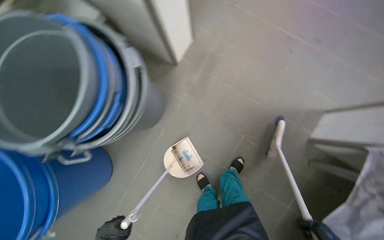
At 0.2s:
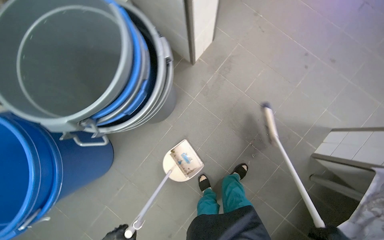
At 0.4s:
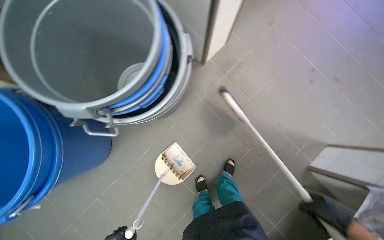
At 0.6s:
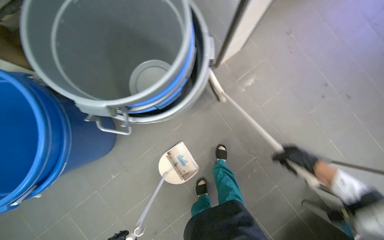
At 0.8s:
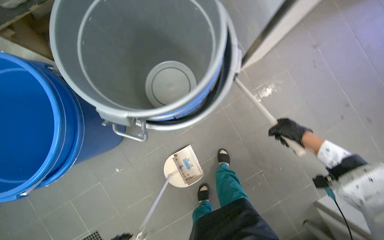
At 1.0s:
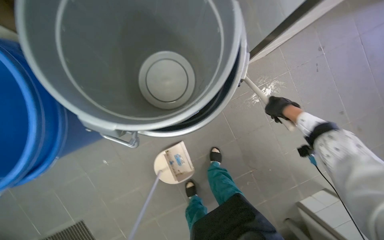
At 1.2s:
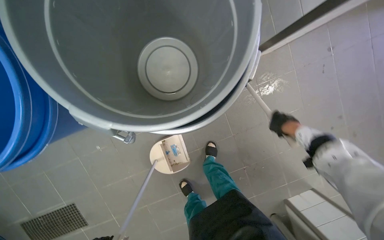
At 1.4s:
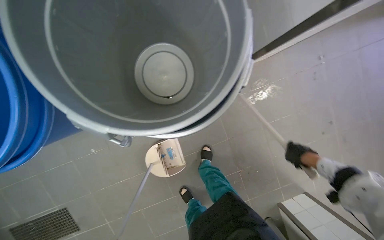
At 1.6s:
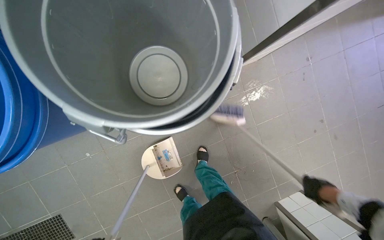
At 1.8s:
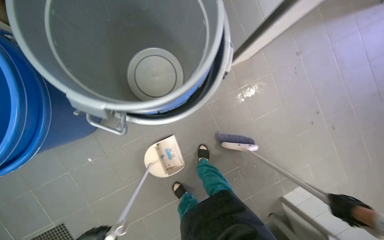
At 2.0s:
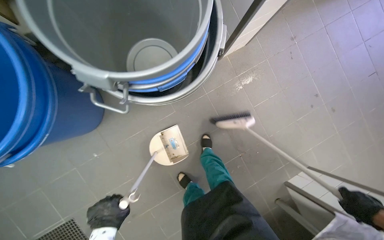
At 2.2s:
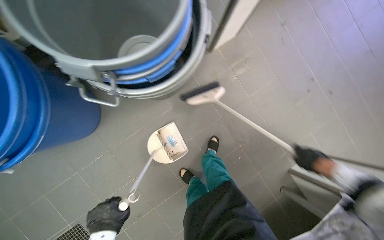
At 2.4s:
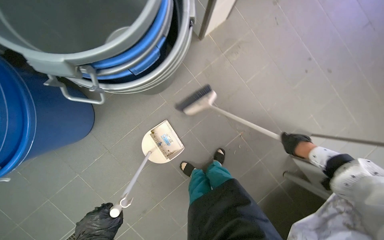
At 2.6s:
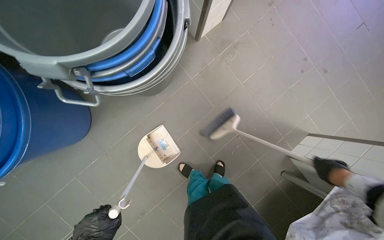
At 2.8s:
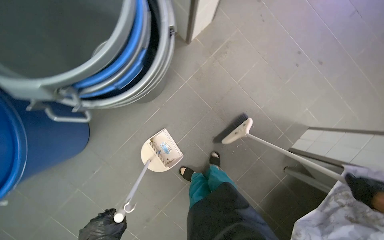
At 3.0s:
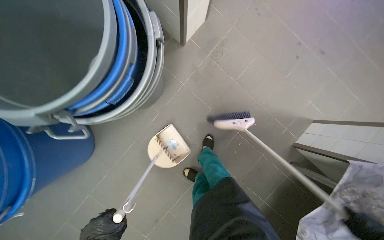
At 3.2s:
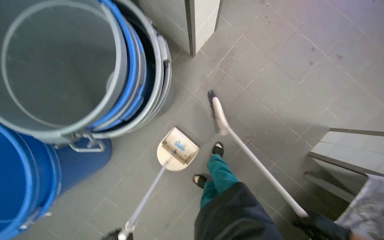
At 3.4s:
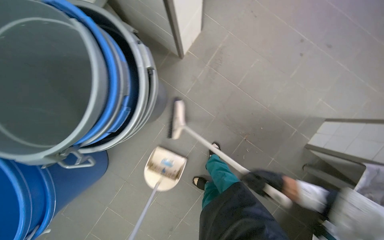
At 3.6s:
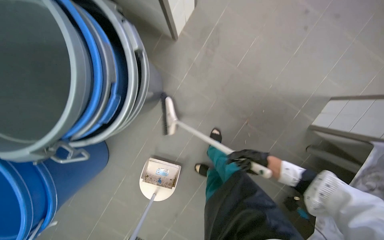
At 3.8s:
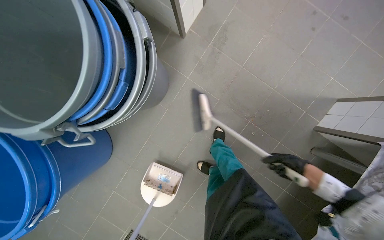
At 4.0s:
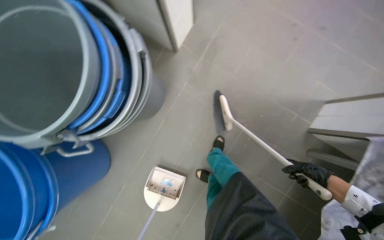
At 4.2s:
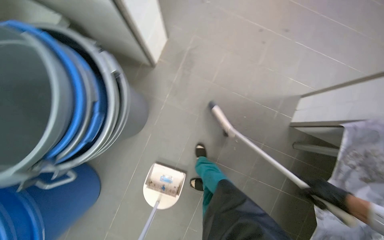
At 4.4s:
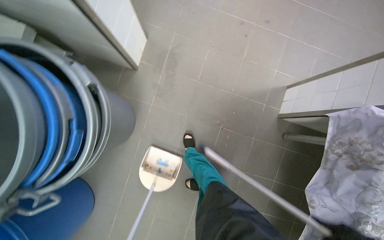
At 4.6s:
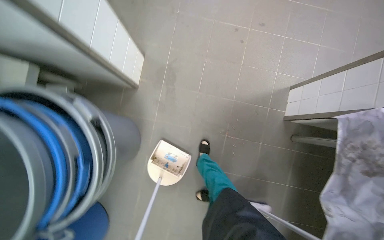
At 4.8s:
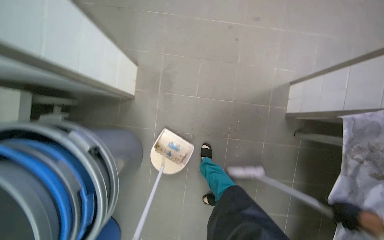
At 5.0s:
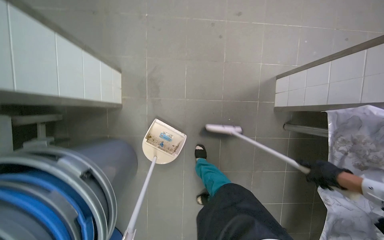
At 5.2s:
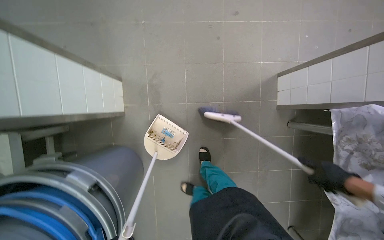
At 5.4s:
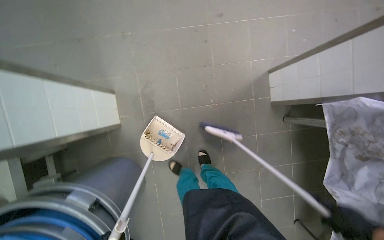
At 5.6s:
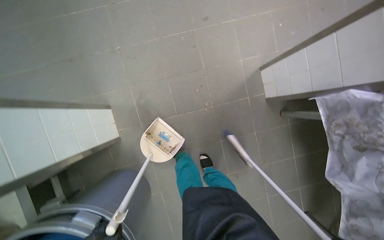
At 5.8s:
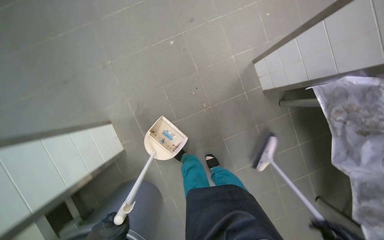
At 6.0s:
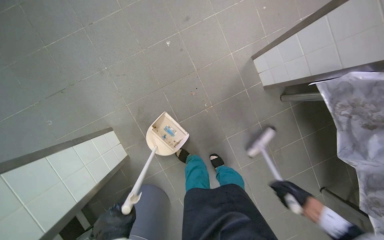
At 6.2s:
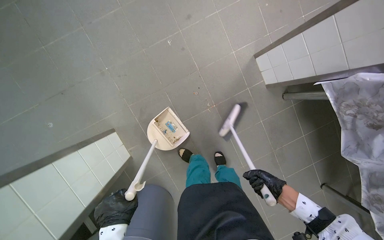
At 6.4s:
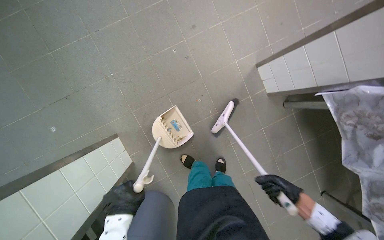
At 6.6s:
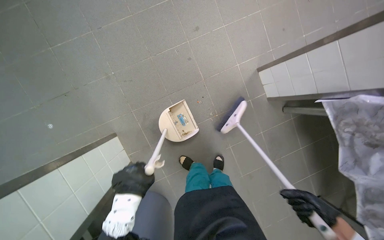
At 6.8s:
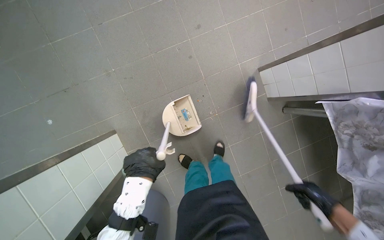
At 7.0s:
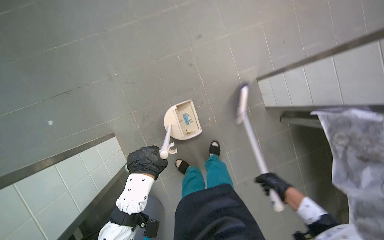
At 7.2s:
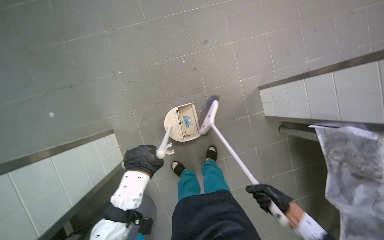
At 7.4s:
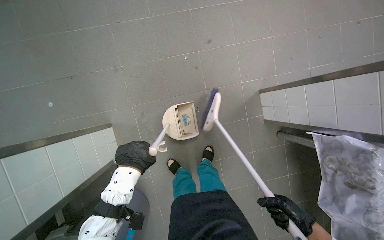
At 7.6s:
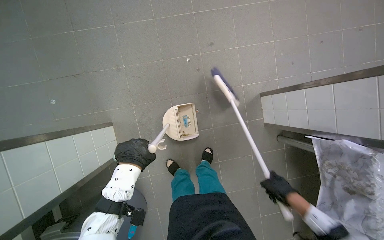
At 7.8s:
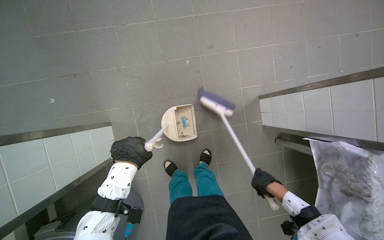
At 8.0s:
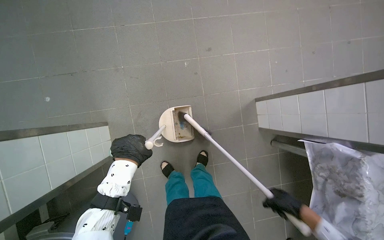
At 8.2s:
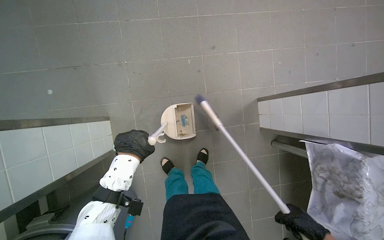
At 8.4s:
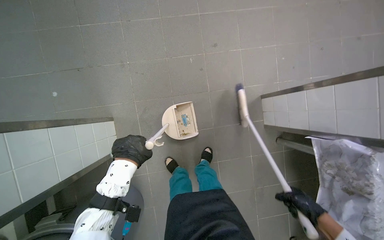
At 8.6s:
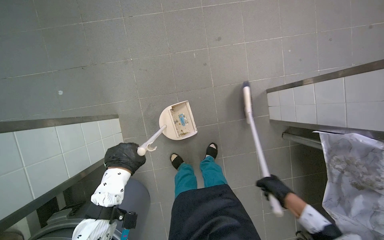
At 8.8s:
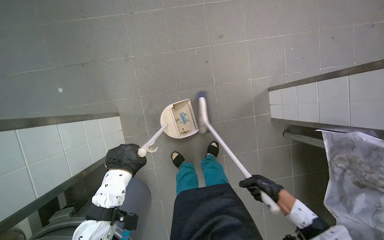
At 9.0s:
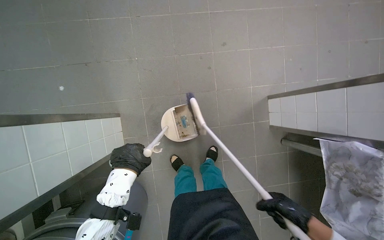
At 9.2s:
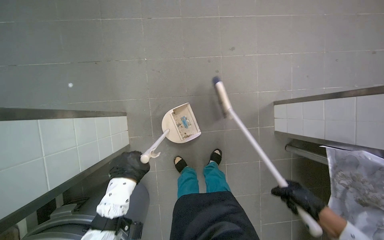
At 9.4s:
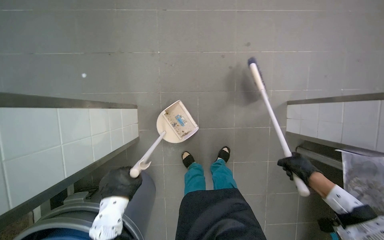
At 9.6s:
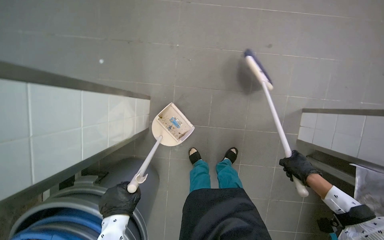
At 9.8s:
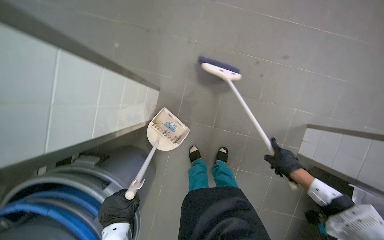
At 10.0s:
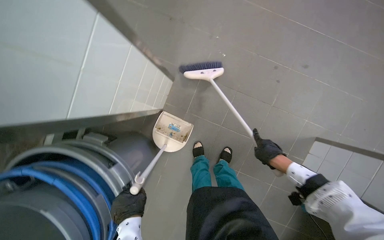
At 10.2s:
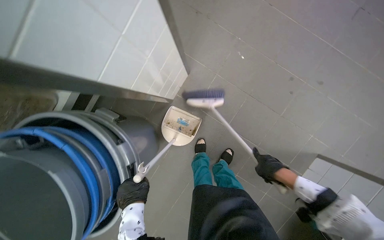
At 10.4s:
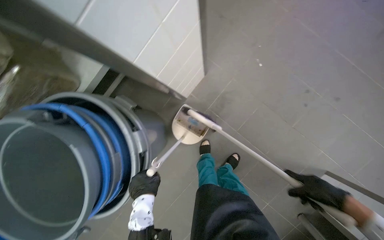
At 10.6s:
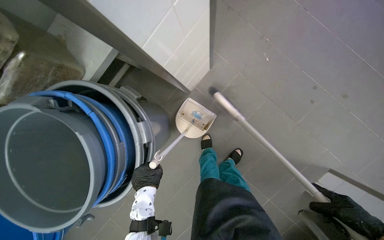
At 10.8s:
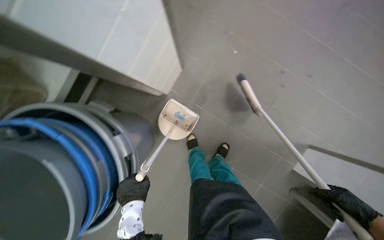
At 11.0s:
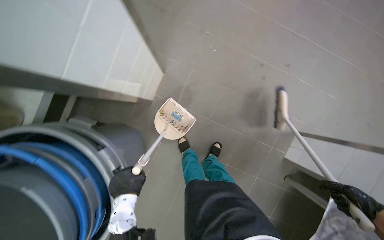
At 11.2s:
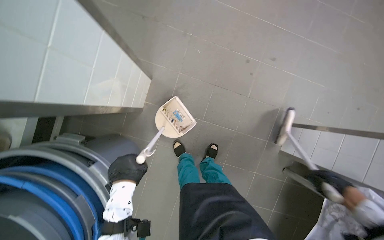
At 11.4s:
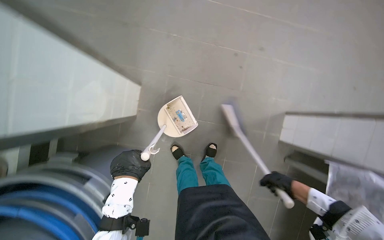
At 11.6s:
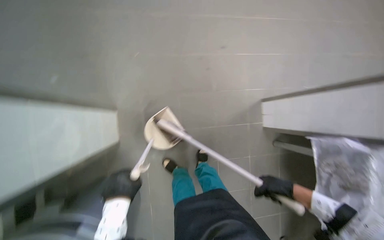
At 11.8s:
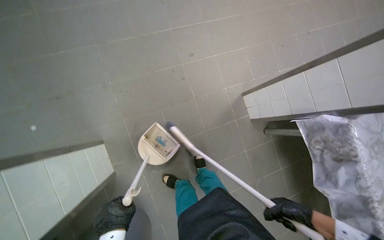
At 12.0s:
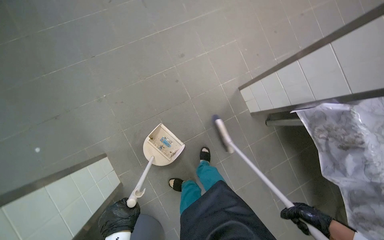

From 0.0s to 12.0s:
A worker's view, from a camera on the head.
Job: sweeping floor.
The whole recording: Sweeping kitchen floor. The worker sweeps the kitchen floor with a broom and dustpan, moving chairs to clean underneath them.
From 0.0s to 1.6s: The wearer moves some 40 cm. The scene turns some 35 degrees clockwise in the picture.
From 1.6s to 3.0s: Everything in view rotates approximately 25 degrees counterclockwise.
From 4.4s to 6.0s: The camera travels approximately 50 cm. The scene rotates counterclockwise by about 45 degrees.
From 7.6s to 9.0s: The right hand goes to the right and returns, some 10 cm each way.
From 9.0s to 10.4s: The scene rotates clockwise by roughly 45 degrees.
From 10.4s to 12.0s: Everything in view rotates about 65 degrees counterclockwise.

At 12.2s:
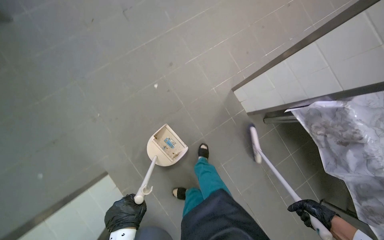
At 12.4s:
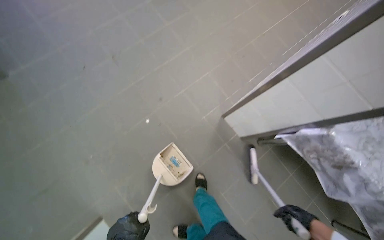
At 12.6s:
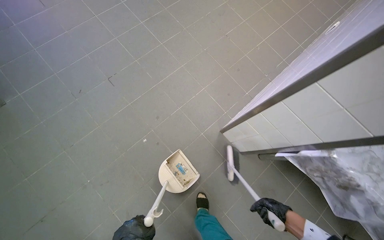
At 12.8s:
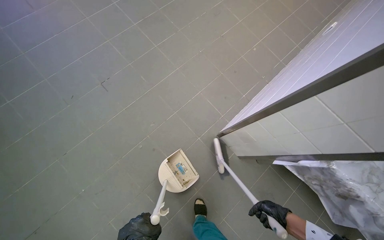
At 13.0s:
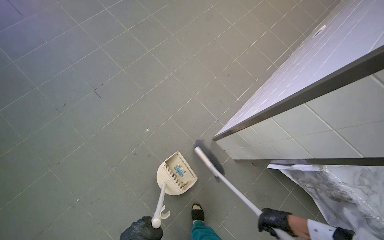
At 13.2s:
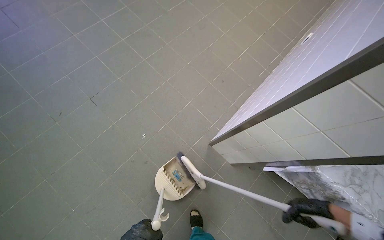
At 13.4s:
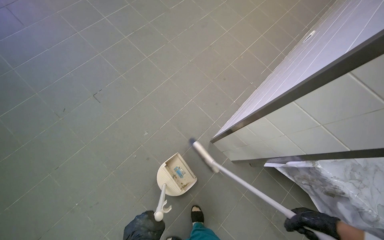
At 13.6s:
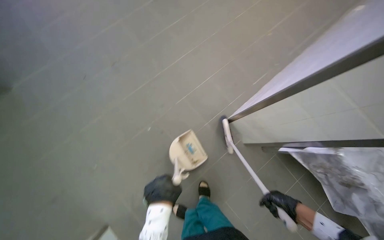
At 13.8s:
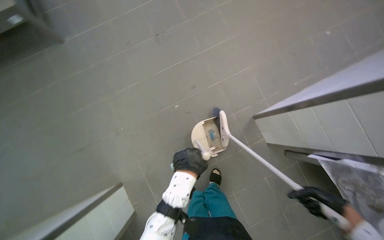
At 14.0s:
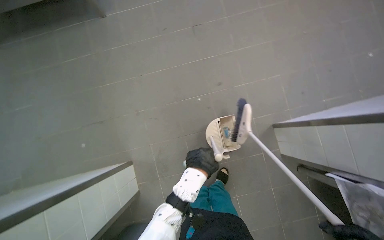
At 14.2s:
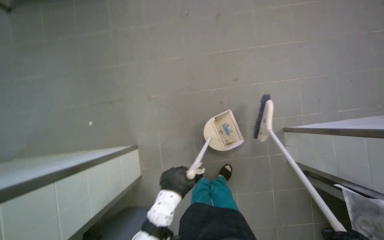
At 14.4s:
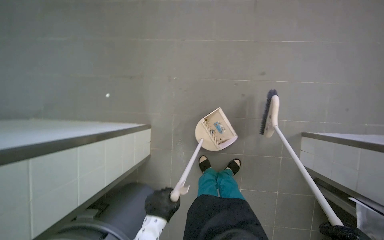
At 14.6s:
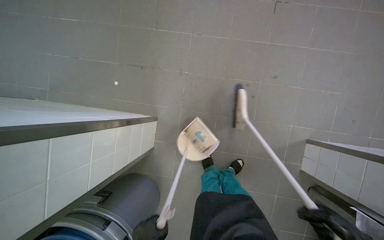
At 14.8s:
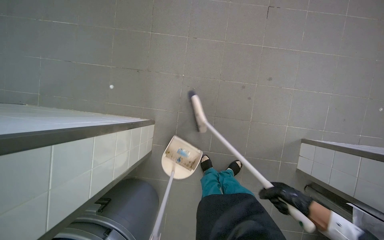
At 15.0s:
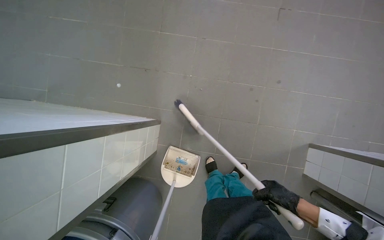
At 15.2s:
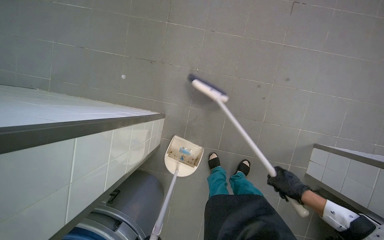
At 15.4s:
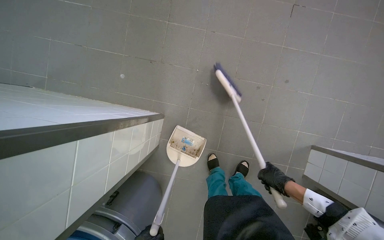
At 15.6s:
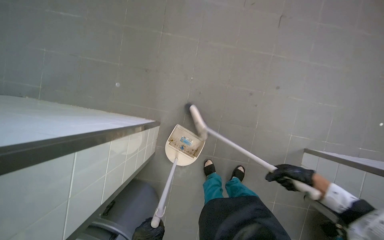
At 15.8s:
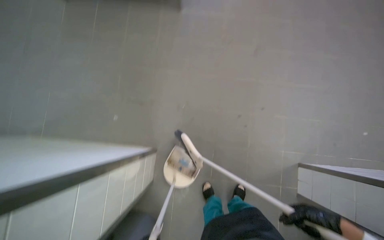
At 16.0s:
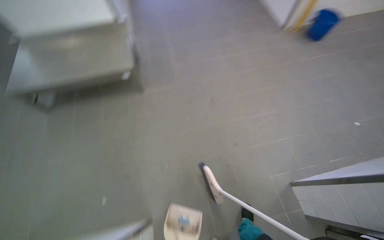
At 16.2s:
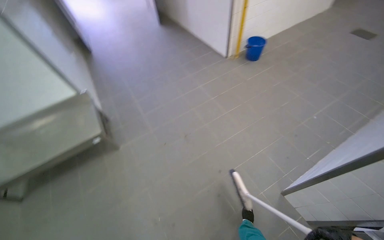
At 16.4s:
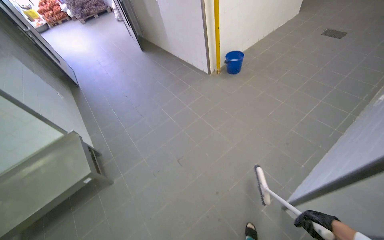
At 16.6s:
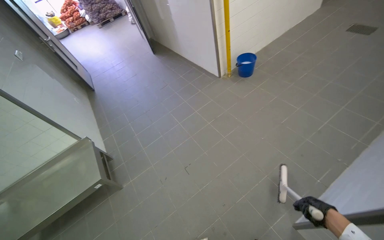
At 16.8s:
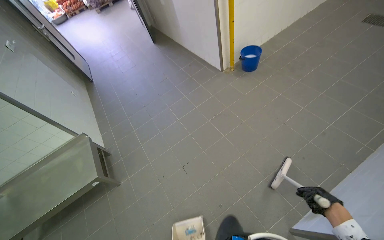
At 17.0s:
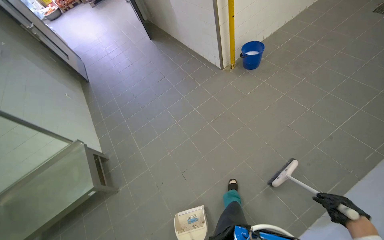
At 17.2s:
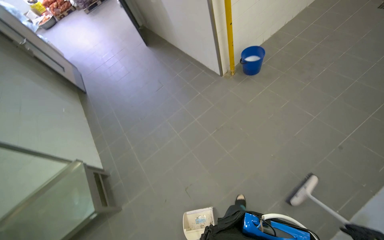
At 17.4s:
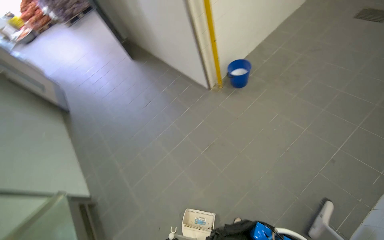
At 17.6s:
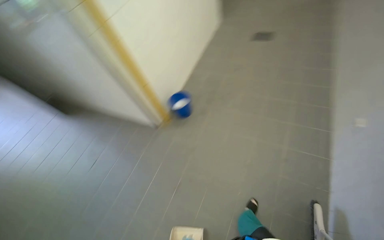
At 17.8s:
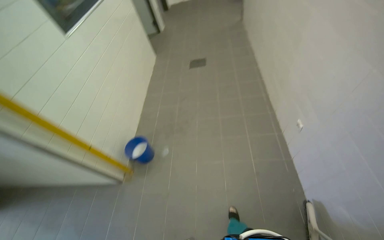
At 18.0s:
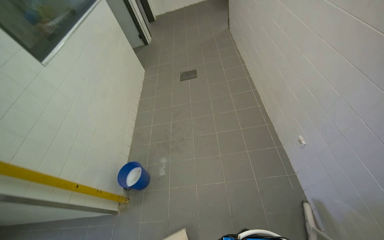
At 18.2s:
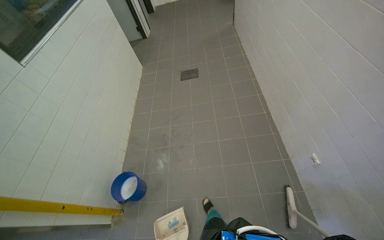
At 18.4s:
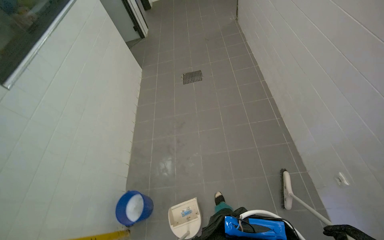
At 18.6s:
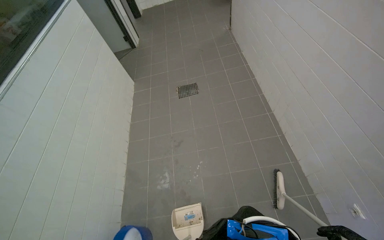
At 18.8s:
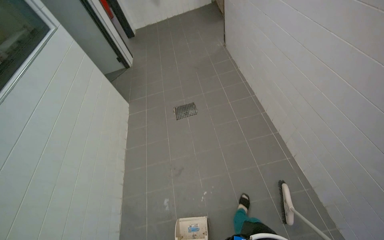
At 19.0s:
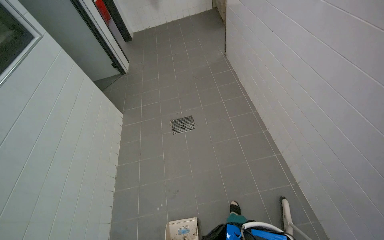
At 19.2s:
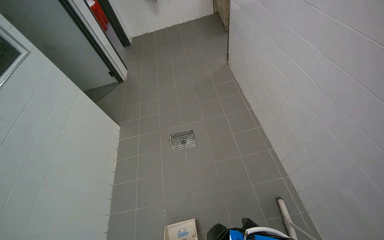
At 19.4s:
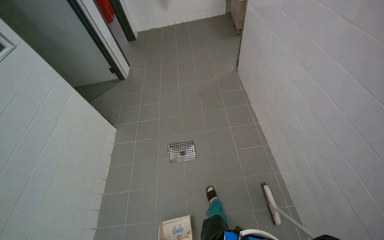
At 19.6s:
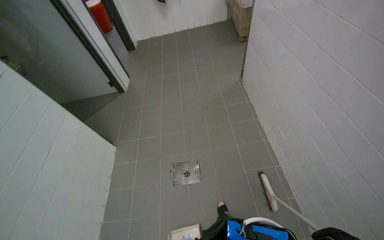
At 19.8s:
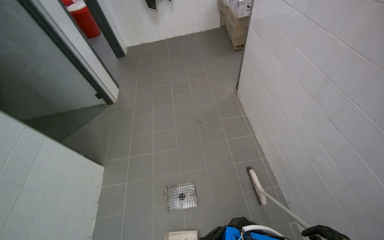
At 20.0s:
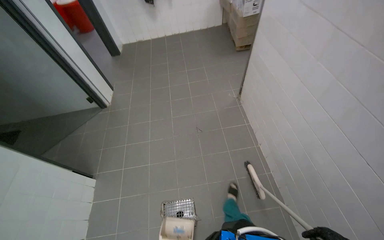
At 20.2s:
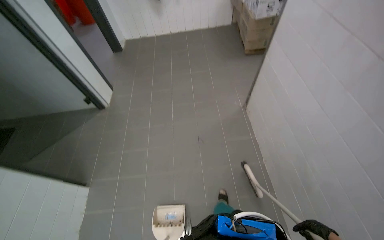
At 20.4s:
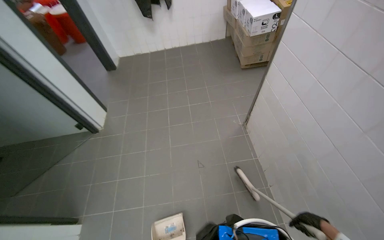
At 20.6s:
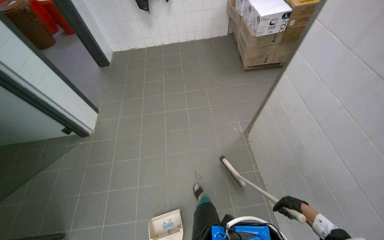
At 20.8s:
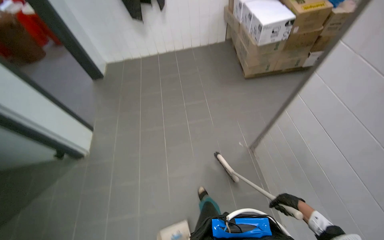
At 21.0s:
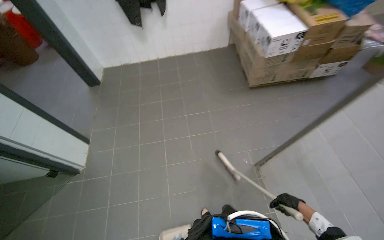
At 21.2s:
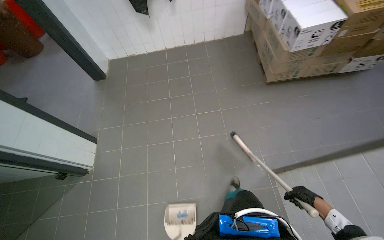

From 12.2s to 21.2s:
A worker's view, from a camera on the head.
Job: sweeping floor.
The whole recording: Sweeping kitchen floor. The worker sweeps the kitchen floor with a broom and dustpan, moving chairs to clean underneath them.
From 12.2s to 13.8s: The right hand goes left and right, about 15 cm each way, reversing 2 times.
From 13.8s to 15.2s: The camera pitches downward, by about 15 degrees. Everything in view rotates about 35 degrees clockwise.
From 15.2s to 16.6s: The head travels some 70 cm. The view tilts about 40 degrees upward. The scene rotates counterclockwise by some 50 degrees.
From 16.6s to 18.2s: The wearer moves roughly 1.5 m. The wearer's head swings approximately 35 degrees to the right.
From 18.2s to 19.8s: The wearer moves roughly 2 m.
From 19.8s to 21.2s: The wearer moves about 1.5 m.
